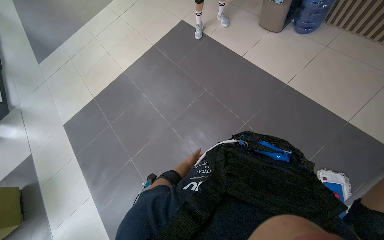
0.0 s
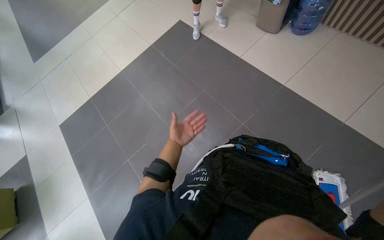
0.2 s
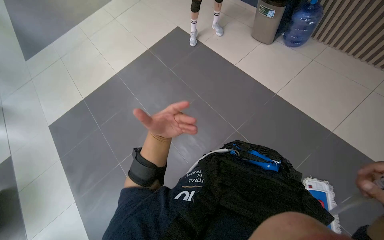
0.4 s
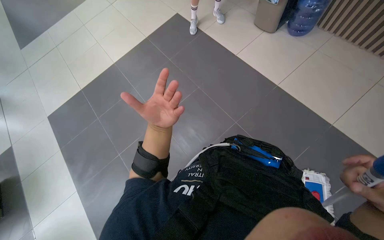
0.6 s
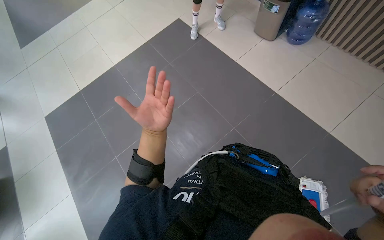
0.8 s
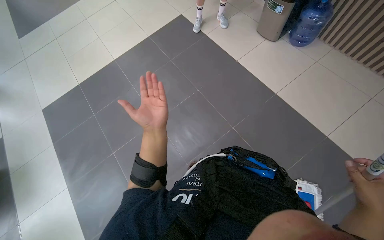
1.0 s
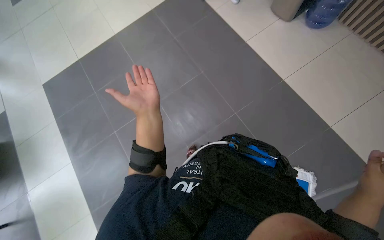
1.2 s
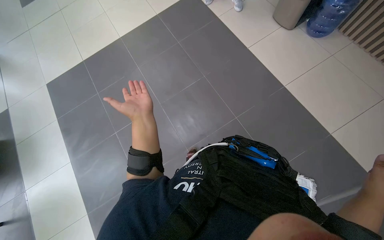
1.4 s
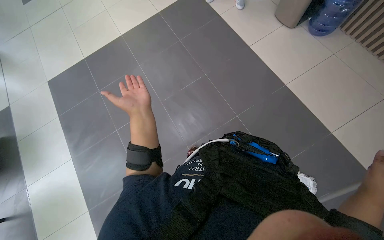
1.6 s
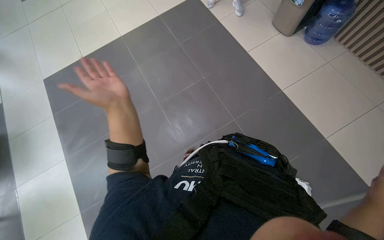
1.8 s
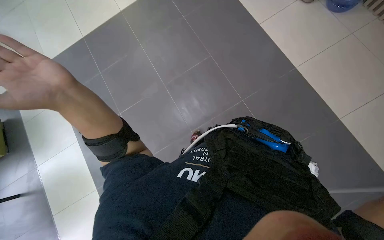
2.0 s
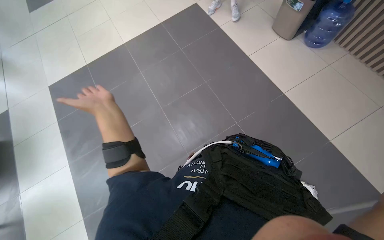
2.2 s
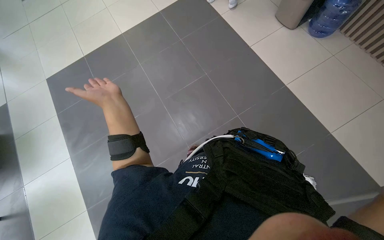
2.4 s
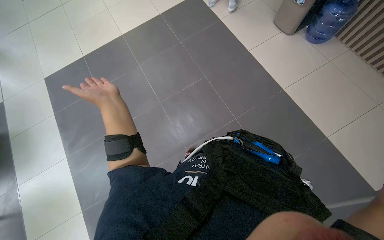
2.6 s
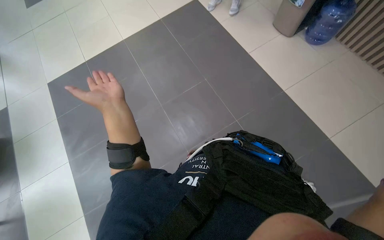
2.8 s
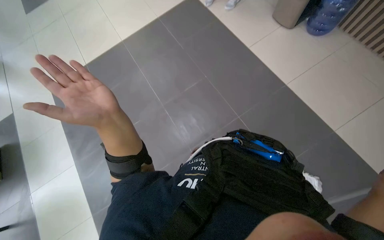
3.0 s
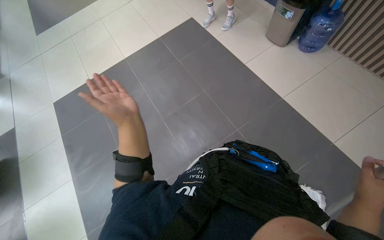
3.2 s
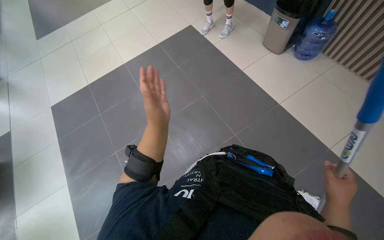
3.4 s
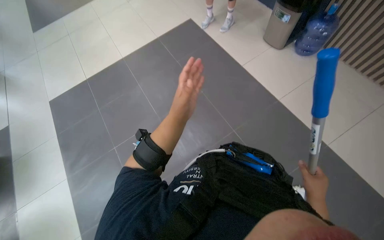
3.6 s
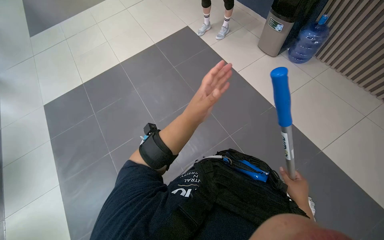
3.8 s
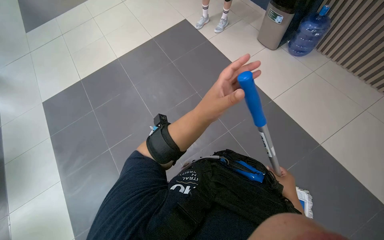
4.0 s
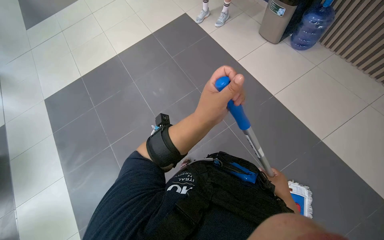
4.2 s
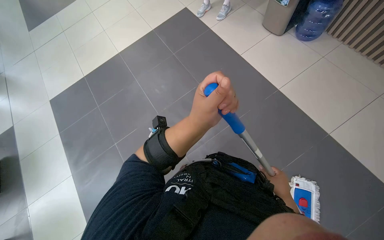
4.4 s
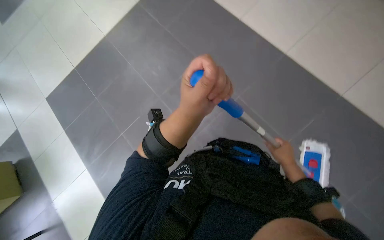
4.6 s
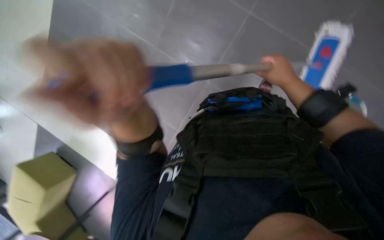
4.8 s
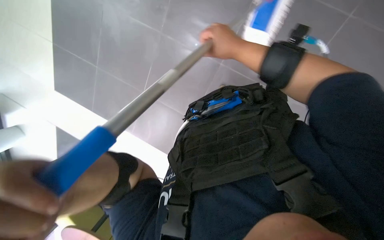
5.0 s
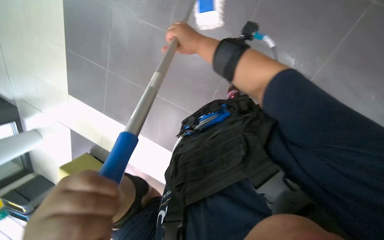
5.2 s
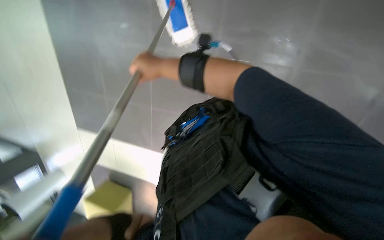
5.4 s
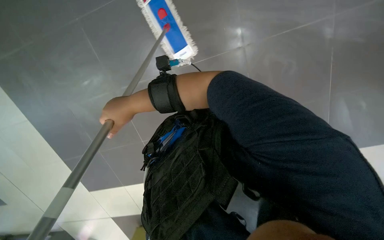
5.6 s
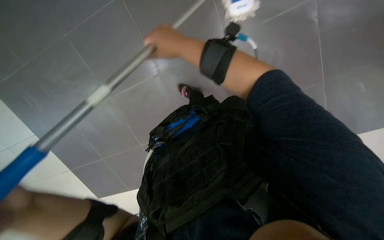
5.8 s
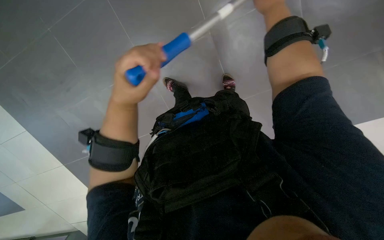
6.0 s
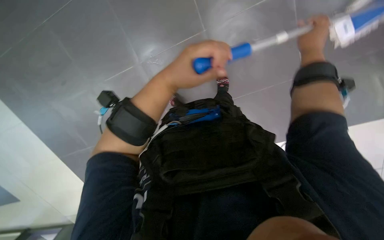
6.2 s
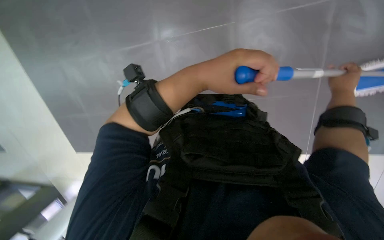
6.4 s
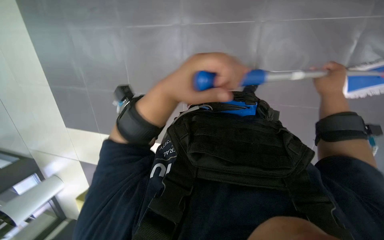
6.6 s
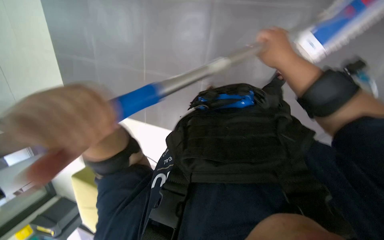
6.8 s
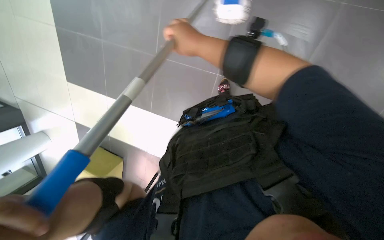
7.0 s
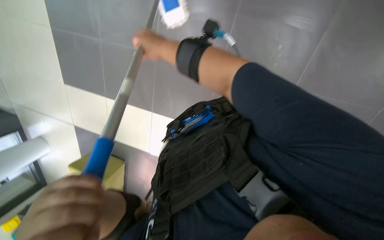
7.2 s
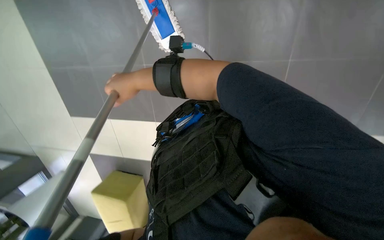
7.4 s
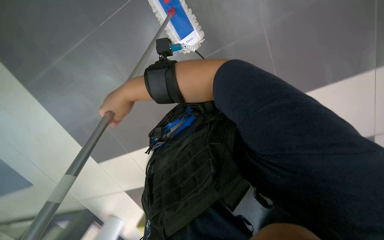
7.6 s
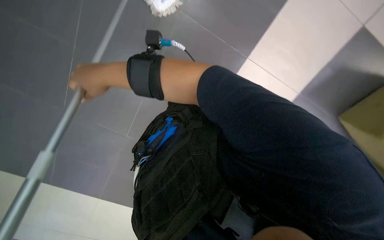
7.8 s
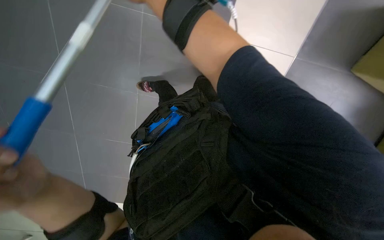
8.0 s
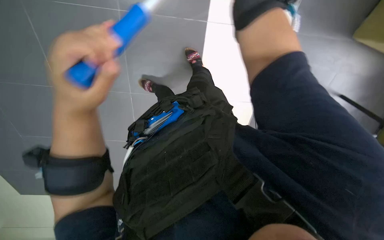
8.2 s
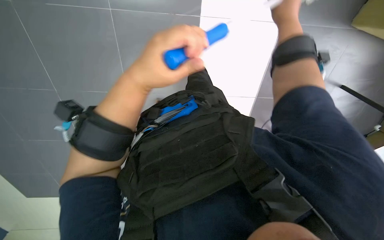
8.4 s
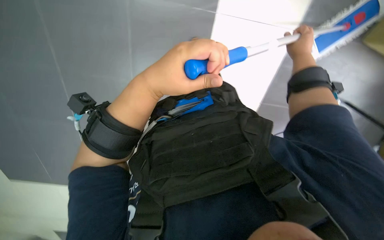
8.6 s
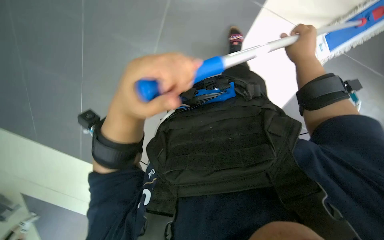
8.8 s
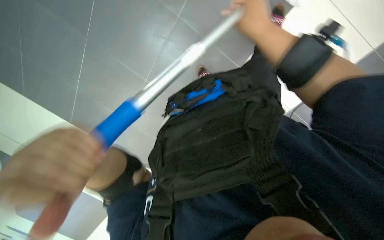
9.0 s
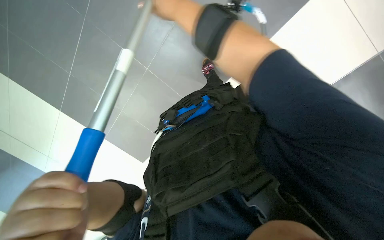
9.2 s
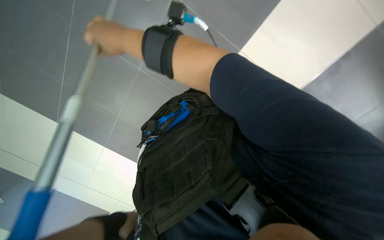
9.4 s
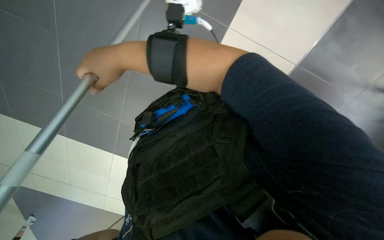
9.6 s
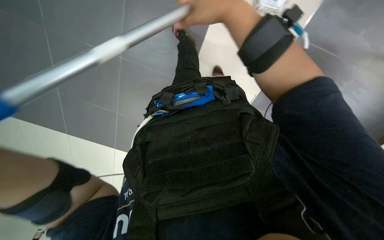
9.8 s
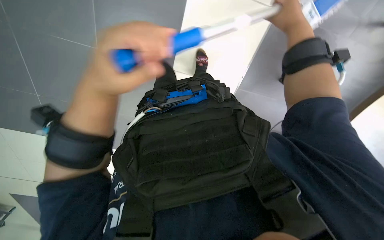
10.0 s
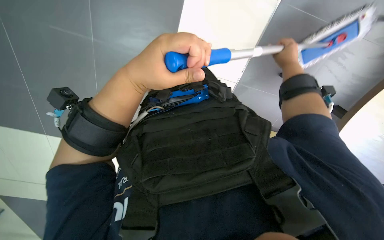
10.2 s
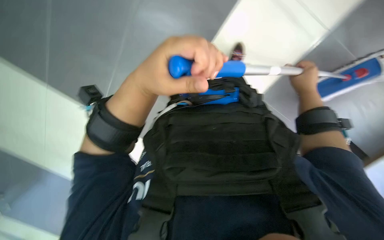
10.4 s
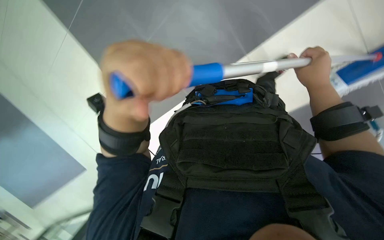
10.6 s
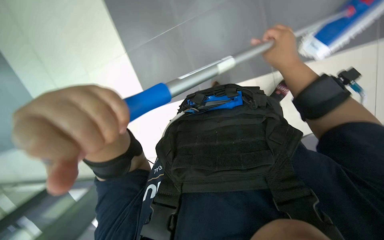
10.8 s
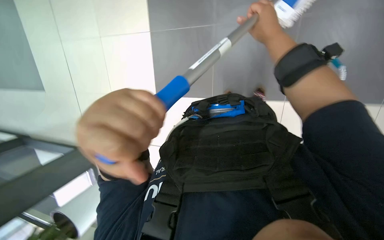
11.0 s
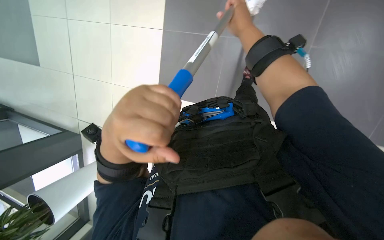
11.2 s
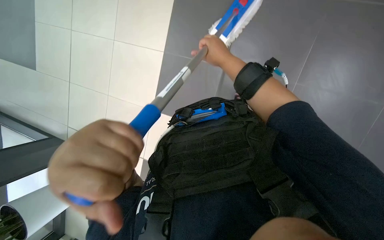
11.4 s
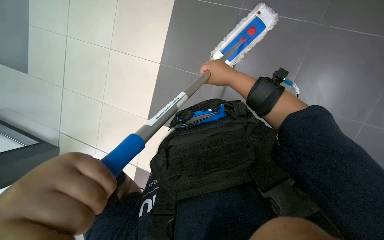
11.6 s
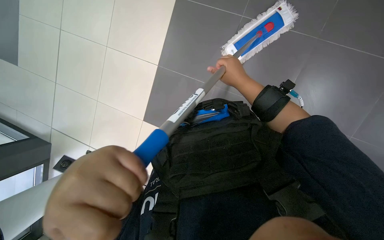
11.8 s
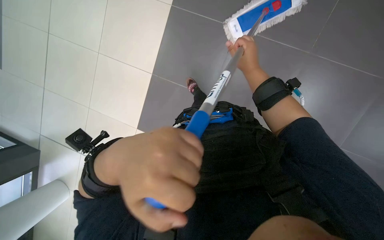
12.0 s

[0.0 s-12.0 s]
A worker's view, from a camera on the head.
Job: mopping floor.
The whole recording: Mopping the floor. The worker mops the floor with a mop and then places it into a cleaning bucket.
0.0 to 1.6 s: The left hand heads nearer to the camera and up the picture, covering about 35 cm.
1.6 to 3.0 s: The left hand goes nearer and farther, roughly 25 cm each way, reversing 2 times.
3.0 to 4.4 s: The left hand goes about 25 cm to the right.
4.4 to 6.0 s: The wearer looks roughly 20 degrees further downward. The scene rotates counterclockwise by approximately 55 degrees.
7.6 to 9.0 s: The wearer looks about 30 degrees further to the left.
9.0 to 10.4 s: The right hand heads to the right and farther from the camera, covering roughly 20 cm.
10.4 to 12.0 s: The left hand travels down the picture by approximately 10 cm, while the right hand travels to the left by approximately 15 cm.

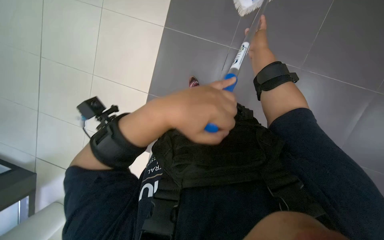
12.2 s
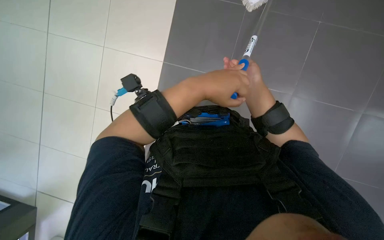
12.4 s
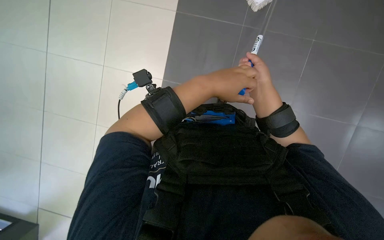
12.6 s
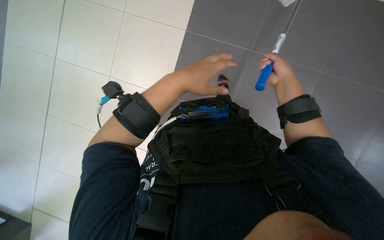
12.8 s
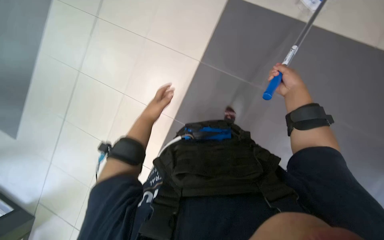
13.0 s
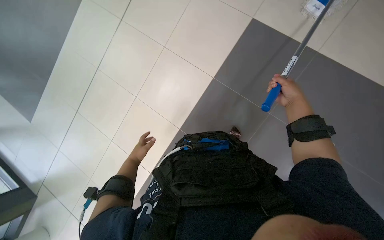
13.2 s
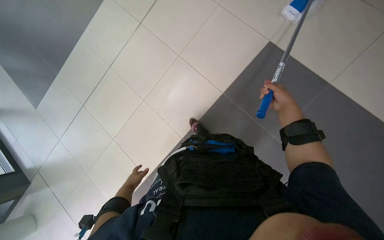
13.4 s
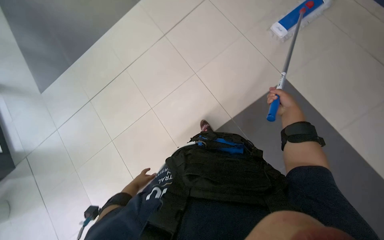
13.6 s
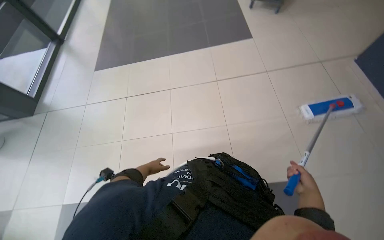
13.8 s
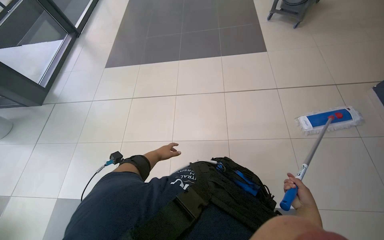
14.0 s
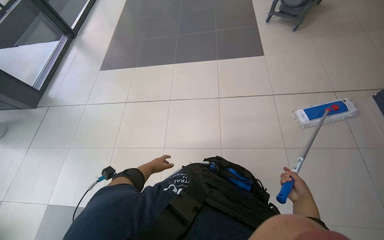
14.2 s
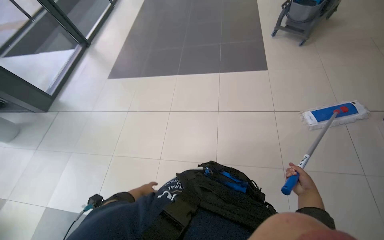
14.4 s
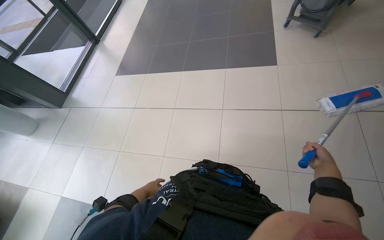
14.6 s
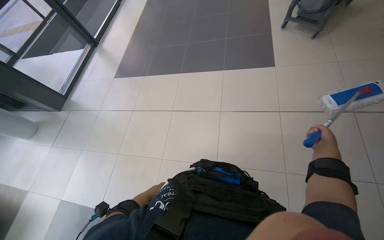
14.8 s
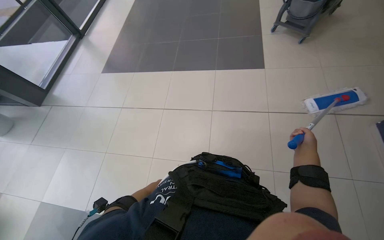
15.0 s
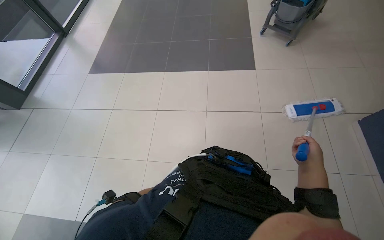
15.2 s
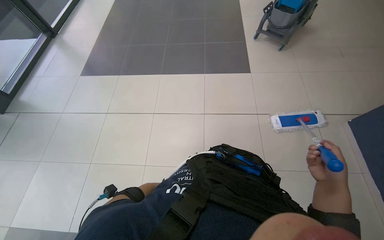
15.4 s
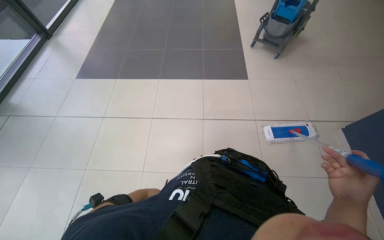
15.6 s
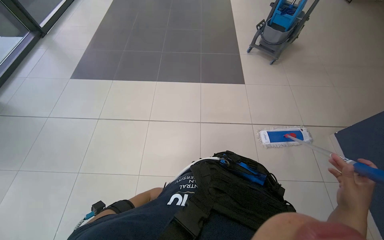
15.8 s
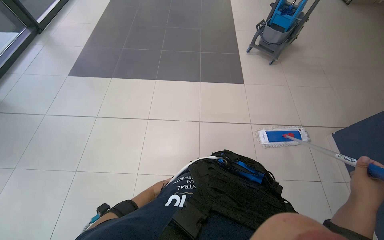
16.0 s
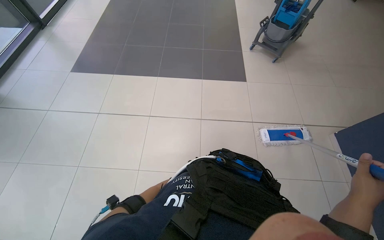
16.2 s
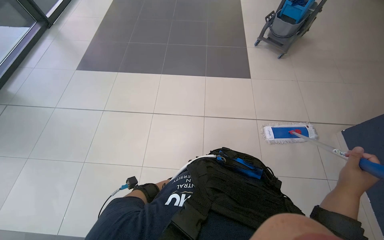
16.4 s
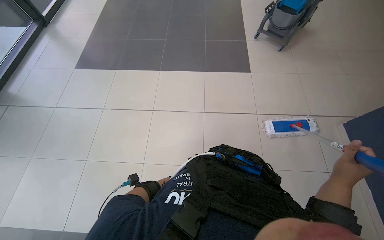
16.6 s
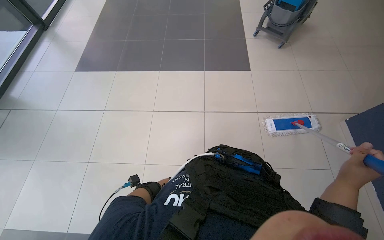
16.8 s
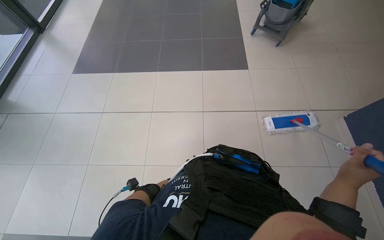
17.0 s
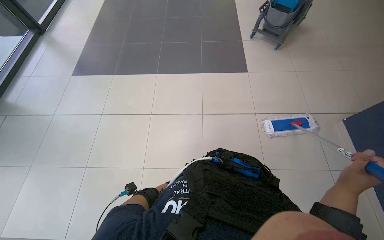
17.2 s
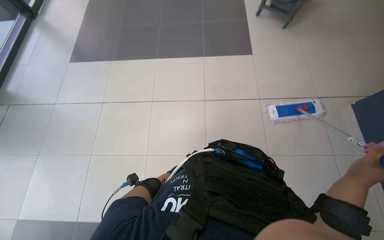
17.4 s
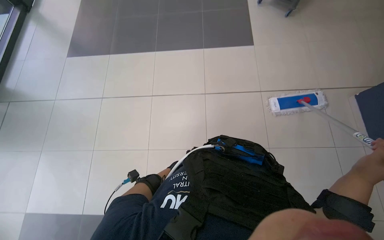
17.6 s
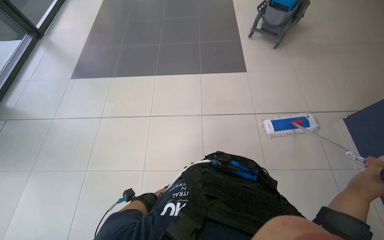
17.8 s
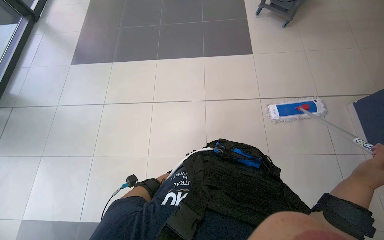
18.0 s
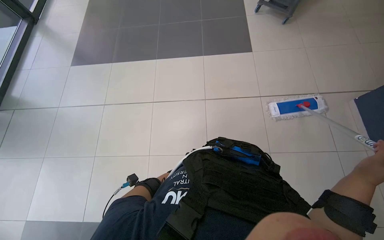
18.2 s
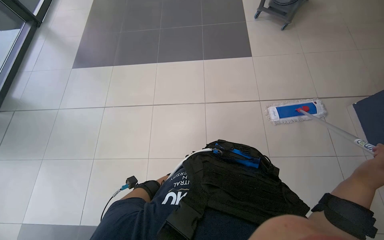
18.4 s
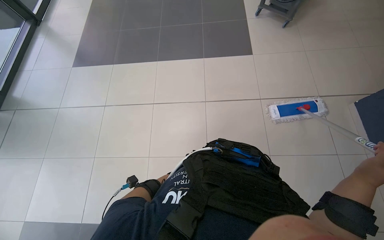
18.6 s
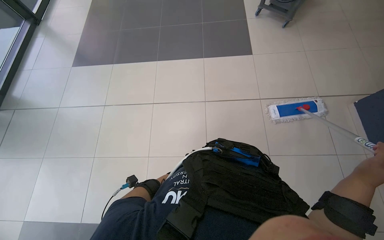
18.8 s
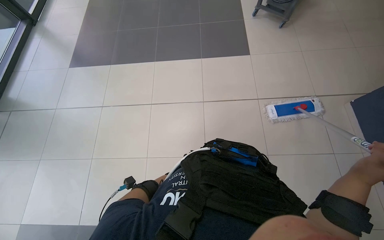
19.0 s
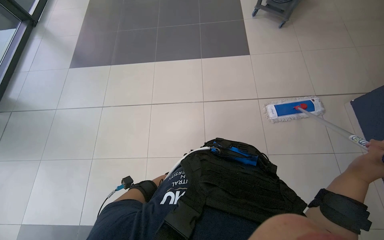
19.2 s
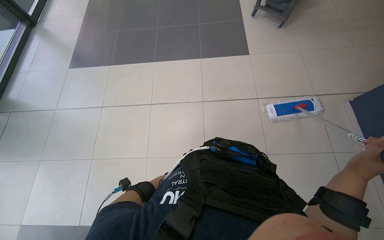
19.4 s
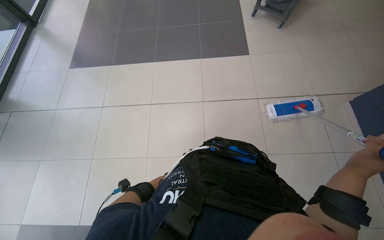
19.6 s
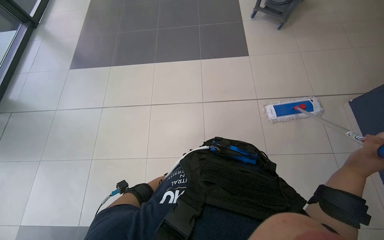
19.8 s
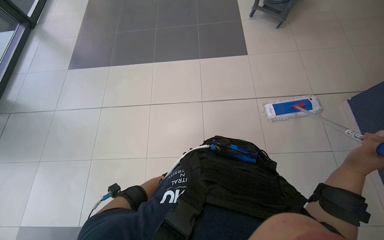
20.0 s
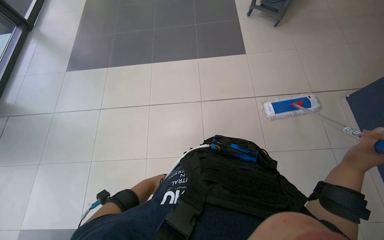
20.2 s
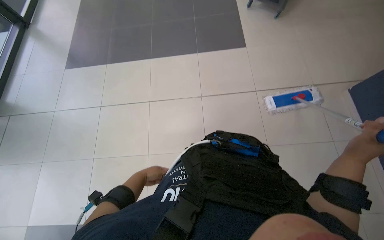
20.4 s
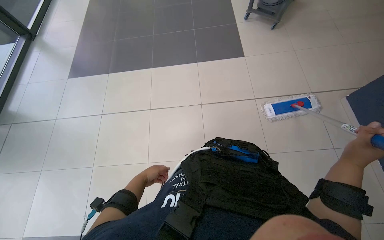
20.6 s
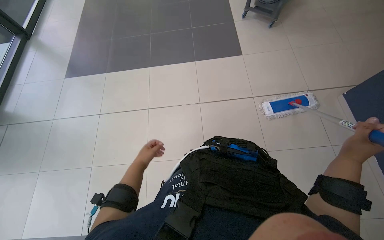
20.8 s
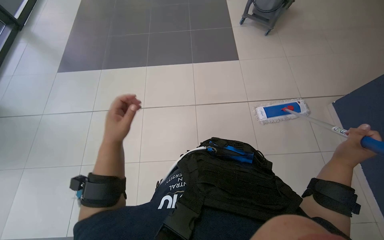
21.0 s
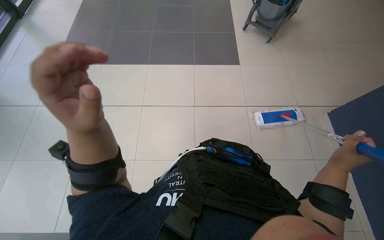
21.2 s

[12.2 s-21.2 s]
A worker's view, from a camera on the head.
Job: mopping floor.
The whole recording: Mopping the floor. The worker mops the floor with a mop and then places it into a cleaning bucket.
12.2 to 13.8 s: The wearer looks approximately 35 degrees further to the left. The view tilts approximately 35 degrees upward.
13.8 to 15.2 s: The left hand heads down the picture, covering roughly 20 cm.
15.2 to 16.6 s: The right hand is displaced nearer to the camera and to the left by approximately 15 cm.
16.6 to 18.2 s: The right hand goes about 10 cm to the right.
